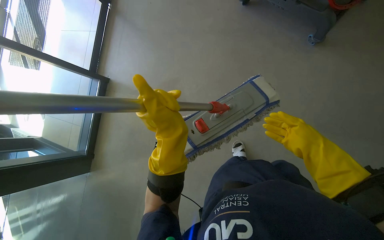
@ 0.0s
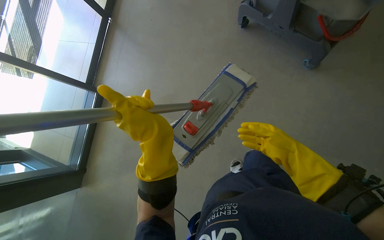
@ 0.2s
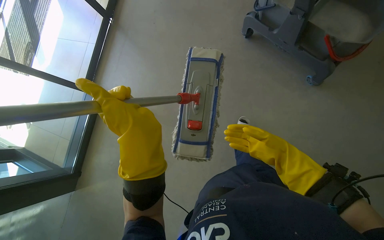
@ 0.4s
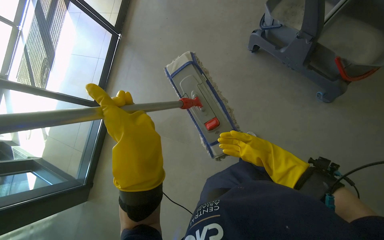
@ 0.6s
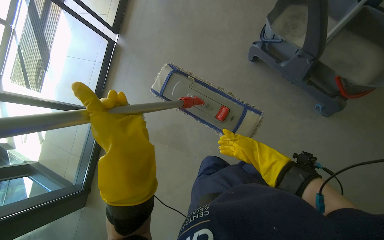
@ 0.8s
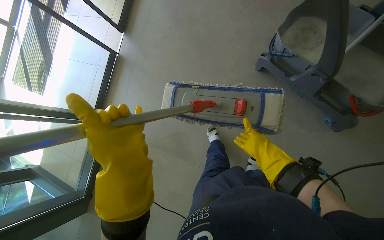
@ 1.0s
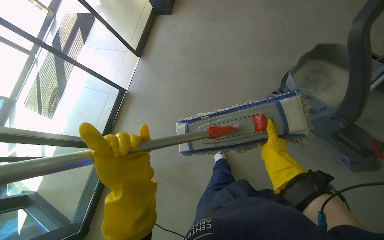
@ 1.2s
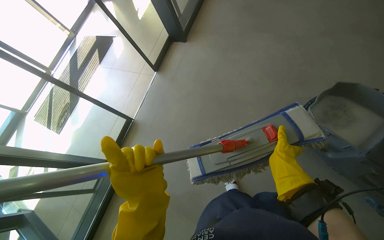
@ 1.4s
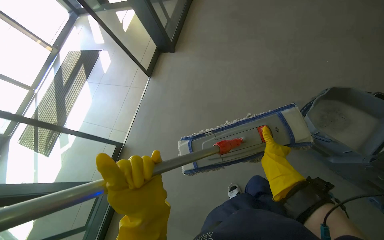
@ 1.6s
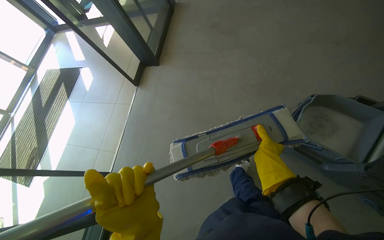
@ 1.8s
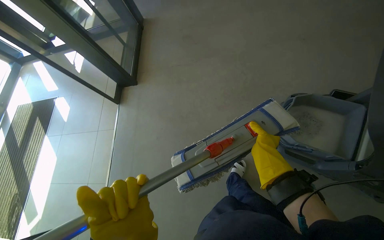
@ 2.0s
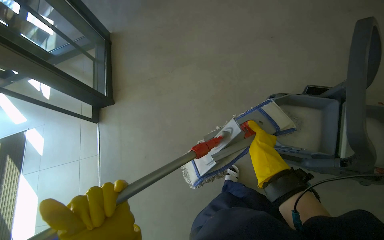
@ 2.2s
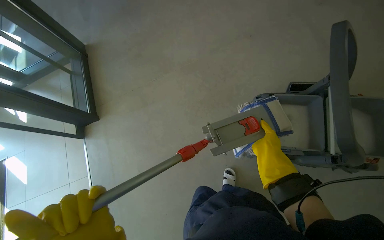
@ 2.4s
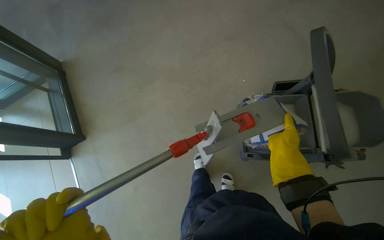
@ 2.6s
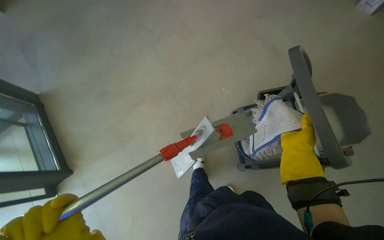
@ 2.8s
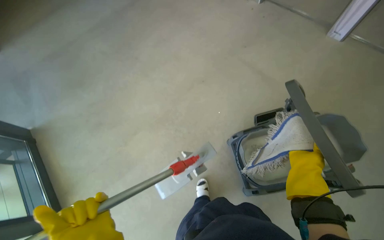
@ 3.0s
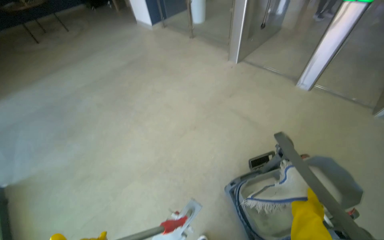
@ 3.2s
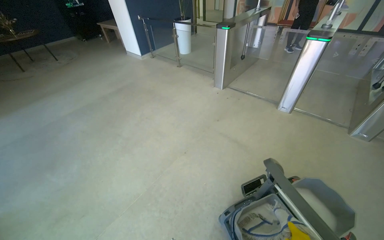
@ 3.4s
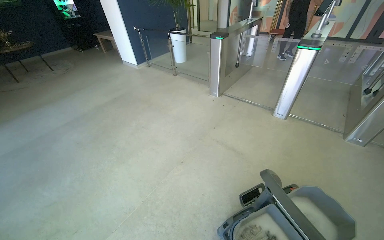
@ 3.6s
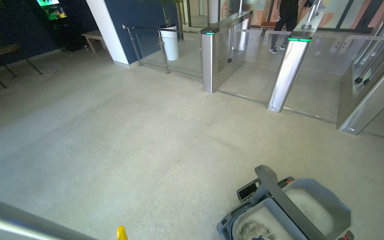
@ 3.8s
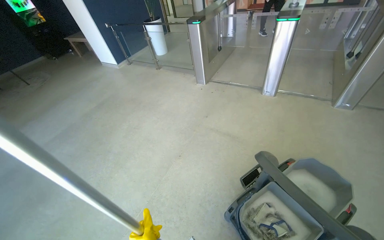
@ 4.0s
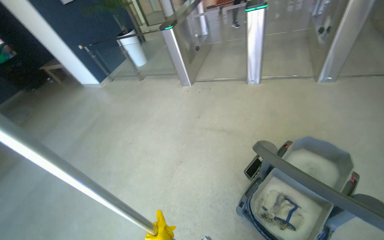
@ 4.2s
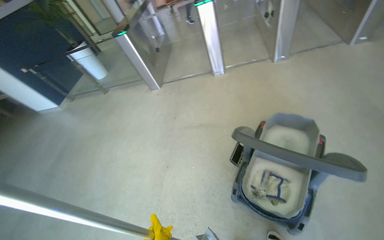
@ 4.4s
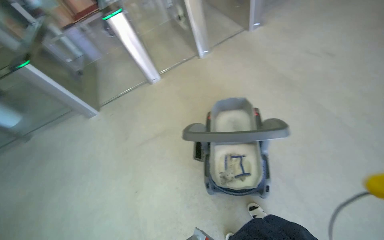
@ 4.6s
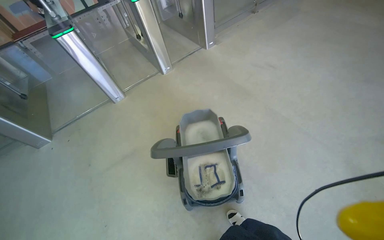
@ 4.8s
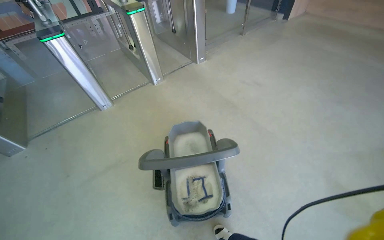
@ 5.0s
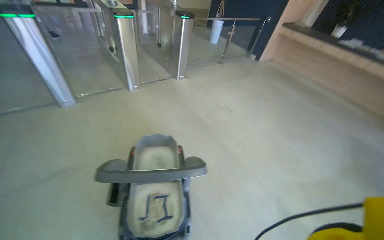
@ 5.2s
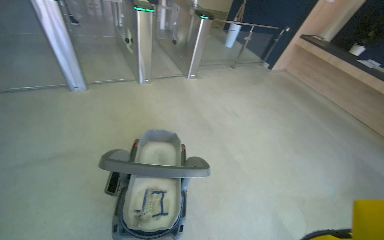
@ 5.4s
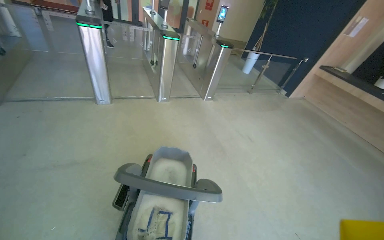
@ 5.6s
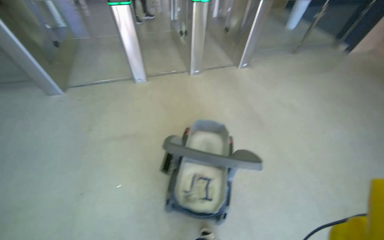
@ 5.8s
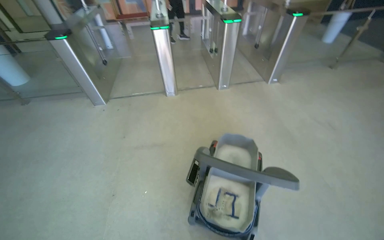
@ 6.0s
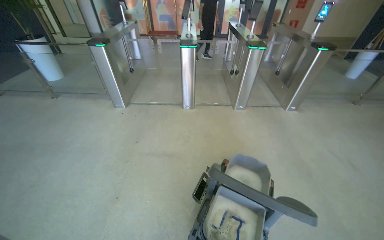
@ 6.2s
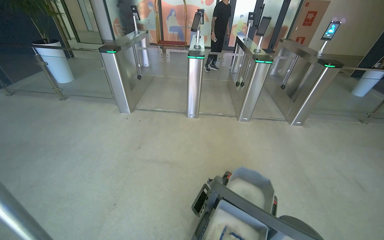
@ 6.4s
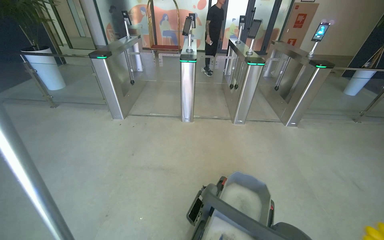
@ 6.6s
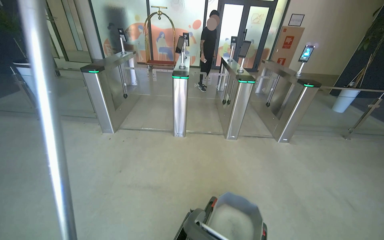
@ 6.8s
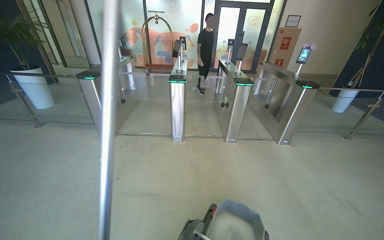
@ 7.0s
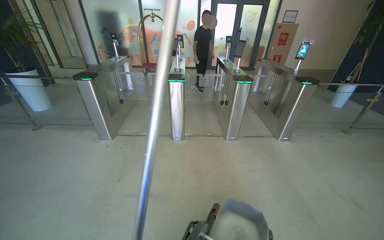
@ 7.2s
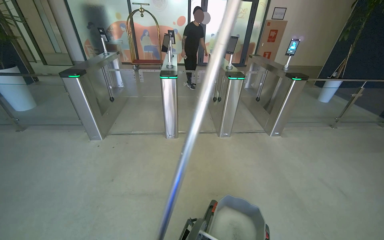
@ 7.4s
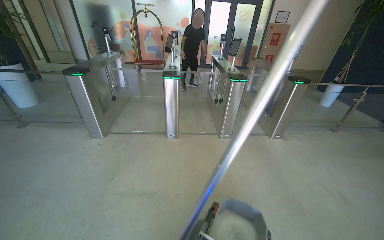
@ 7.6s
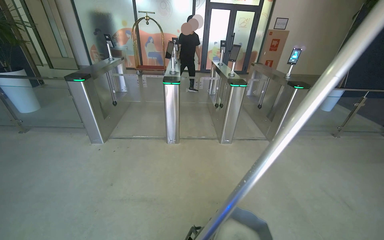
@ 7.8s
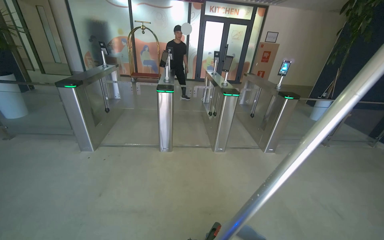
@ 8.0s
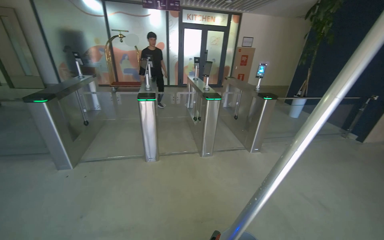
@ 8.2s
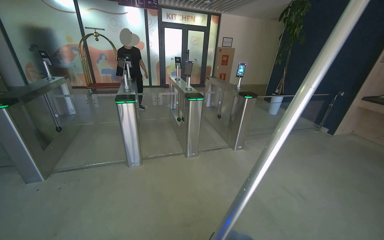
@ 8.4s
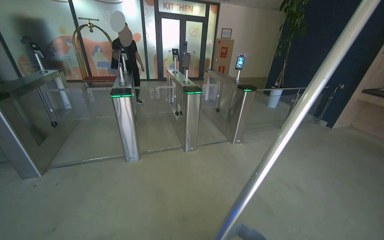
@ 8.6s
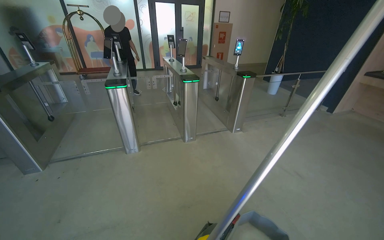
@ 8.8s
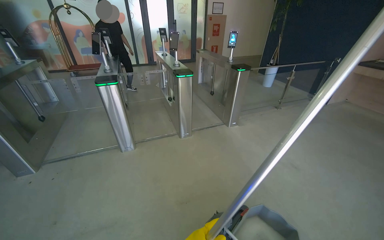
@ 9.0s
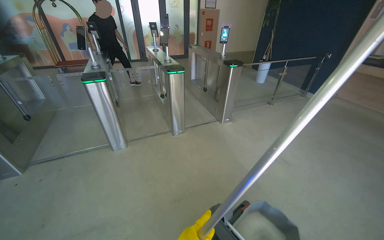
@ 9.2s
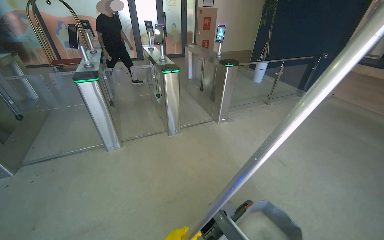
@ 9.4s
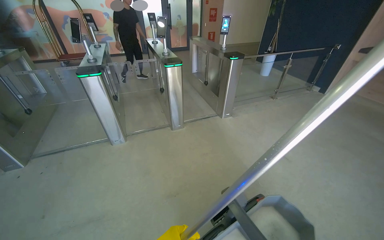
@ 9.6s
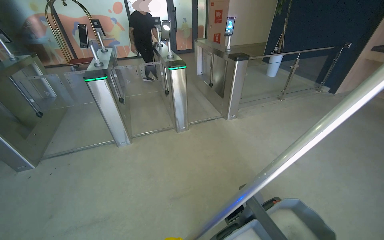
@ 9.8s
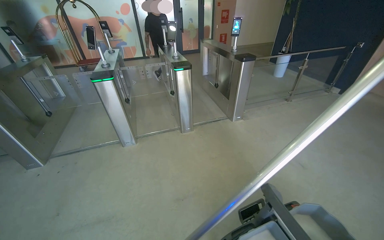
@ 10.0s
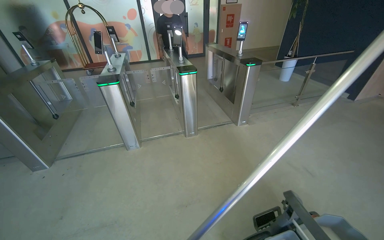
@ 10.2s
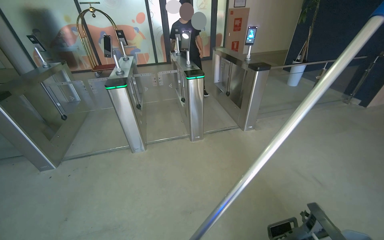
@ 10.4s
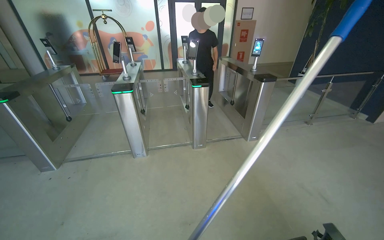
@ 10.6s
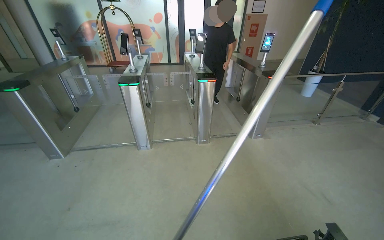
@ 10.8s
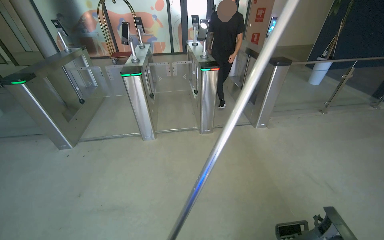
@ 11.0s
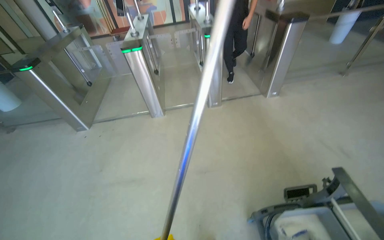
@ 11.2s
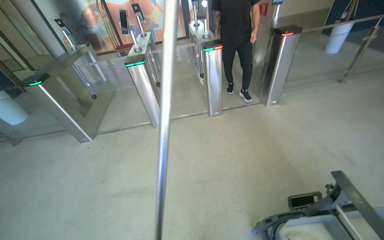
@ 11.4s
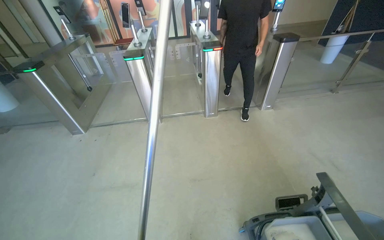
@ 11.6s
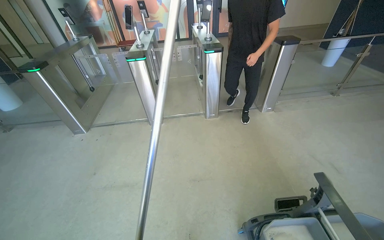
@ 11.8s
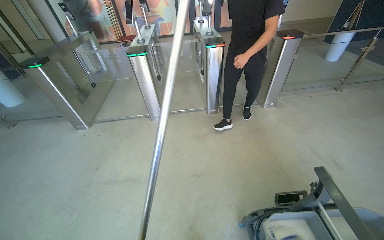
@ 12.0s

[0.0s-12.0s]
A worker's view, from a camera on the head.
Job: mopping floor.
The whole recording: Mopping entrance floor. The worker cleans the mop head and mops the floor near the entrance and turnstiles.
0.0s to 1.6s: The camera travels roughly 60 cm. The camera pitches upward, by some 15 degrees.
1.6s to 3.0s: The wearer looks roughly 55 degrees further to the right. The camera pitches upward, by approximately 20 degrees.
3.0s to 4.4s: The camera travels about 50 cm. The head rotates some 45 degrees to the right.
4.4s to 6.0s: The view tilts about 20 degrees upward.
6.0s to 7.6s: The view tilts about 15 degrees upward.
7.6s to 9.0s: The head turns to the right by some 20 degrees.

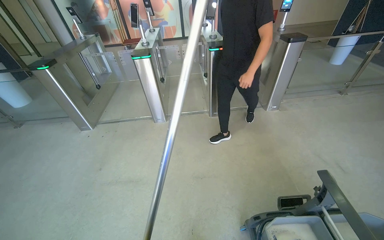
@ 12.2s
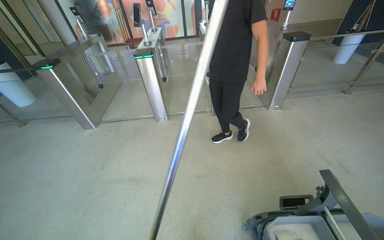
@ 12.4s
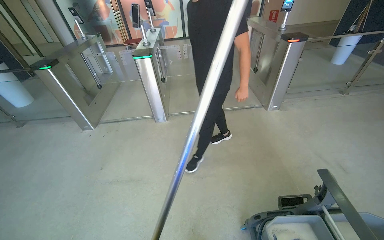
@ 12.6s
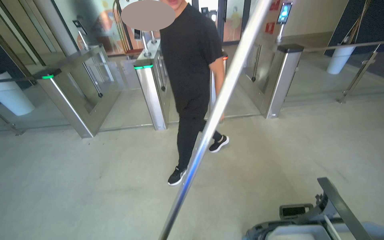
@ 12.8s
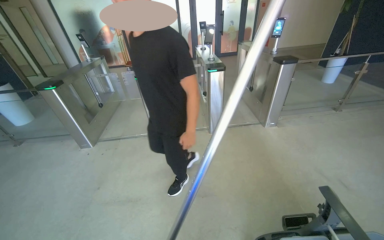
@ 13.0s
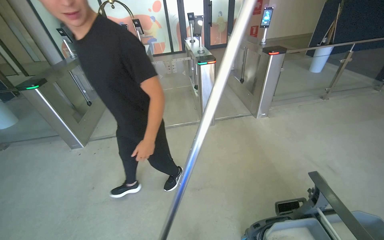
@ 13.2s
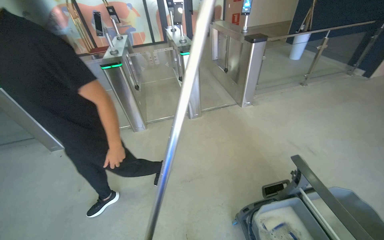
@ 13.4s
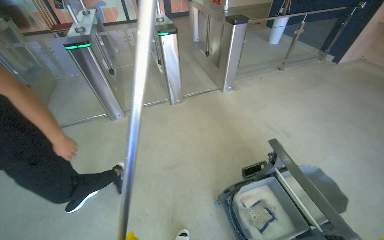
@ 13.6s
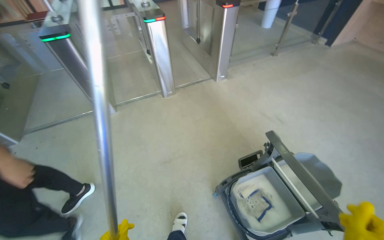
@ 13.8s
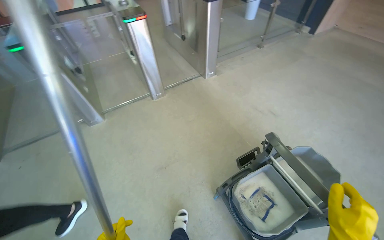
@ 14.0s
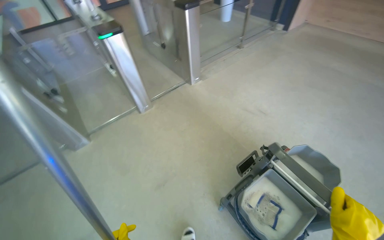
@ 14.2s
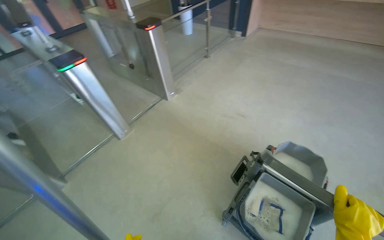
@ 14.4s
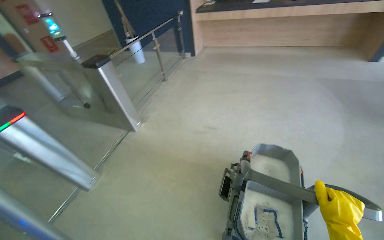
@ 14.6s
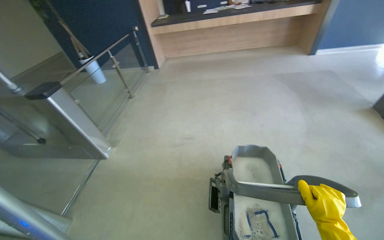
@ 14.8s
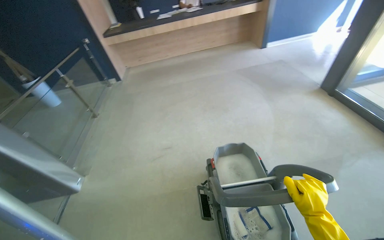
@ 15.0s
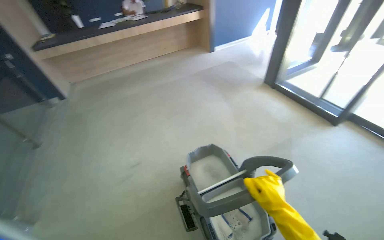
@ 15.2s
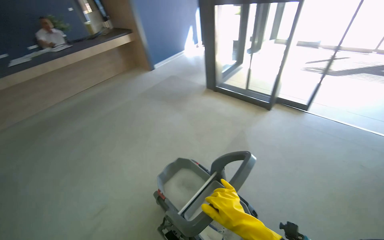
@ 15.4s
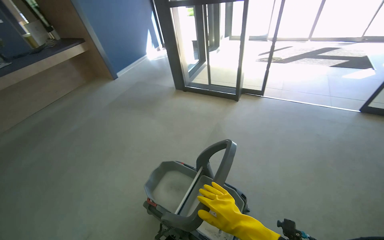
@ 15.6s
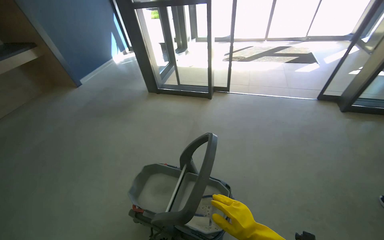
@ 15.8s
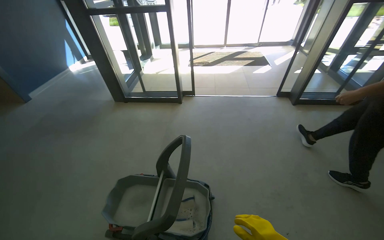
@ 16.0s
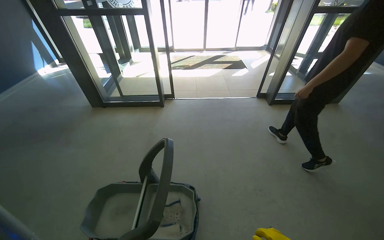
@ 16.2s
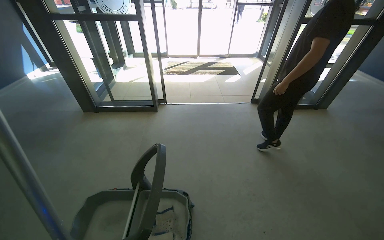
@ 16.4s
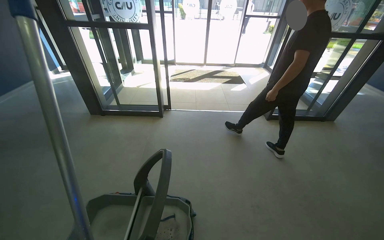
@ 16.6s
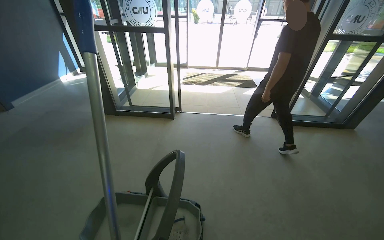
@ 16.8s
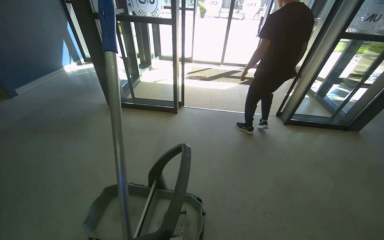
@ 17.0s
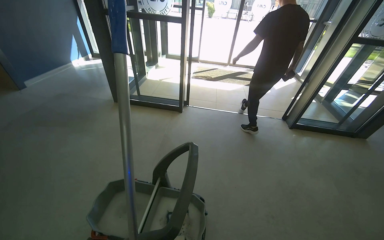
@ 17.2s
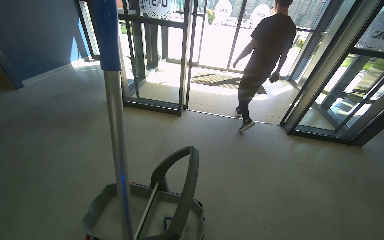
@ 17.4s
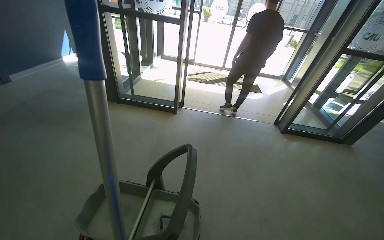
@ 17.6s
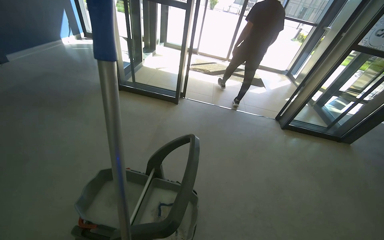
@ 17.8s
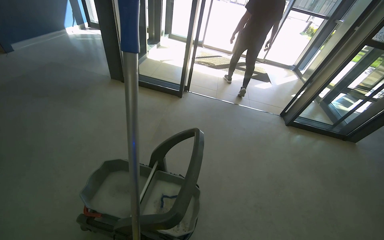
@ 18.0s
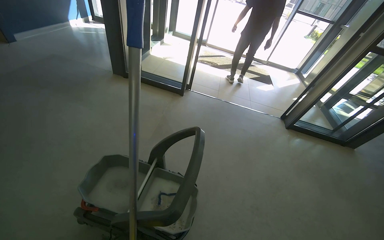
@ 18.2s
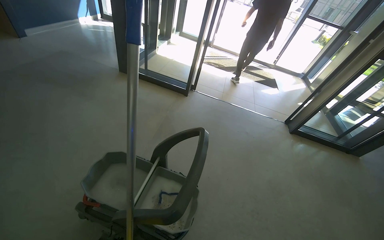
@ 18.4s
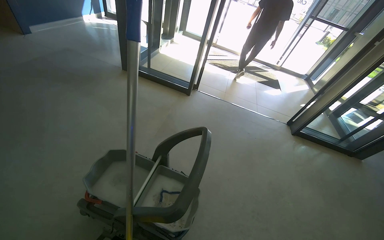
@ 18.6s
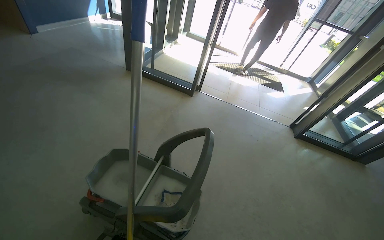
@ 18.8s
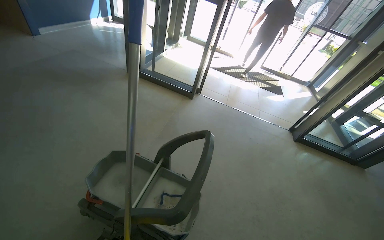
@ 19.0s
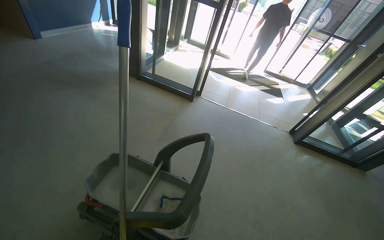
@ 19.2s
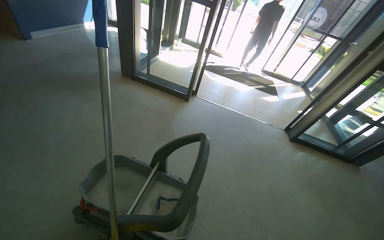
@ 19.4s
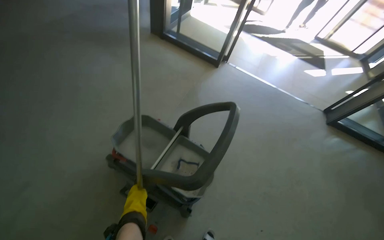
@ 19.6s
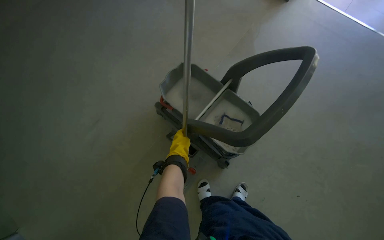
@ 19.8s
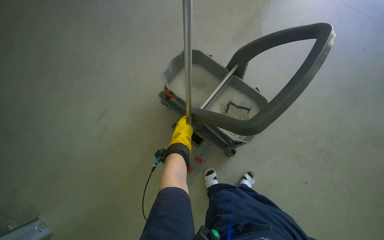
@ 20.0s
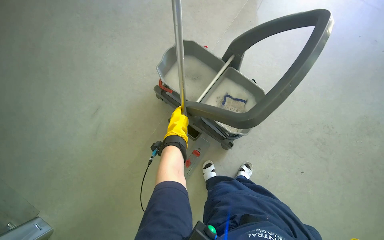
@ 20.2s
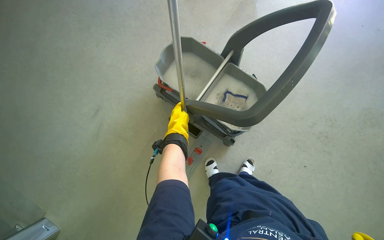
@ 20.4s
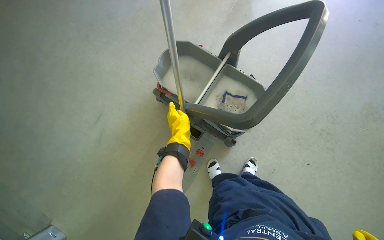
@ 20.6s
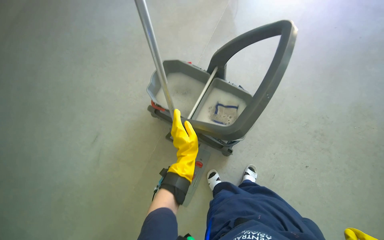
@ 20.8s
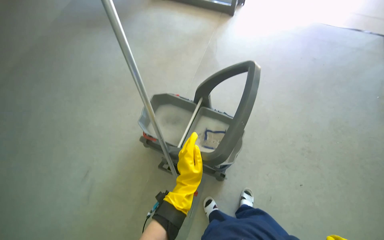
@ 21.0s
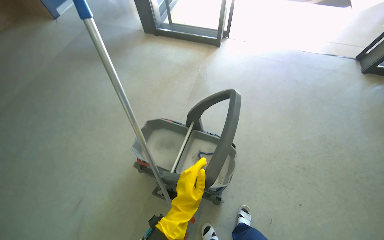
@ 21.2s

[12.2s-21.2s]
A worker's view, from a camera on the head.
Job: mopping floor.
The whole recording: Mopping entrance floor. The worker cleans the mop head and mops the floor near the entrance and turnstiles.
12.2s to 13.8s: The head rotates some 20 degrees to the right.
13.8s to 15.2s: The head rotates approximately 90 degrees to the right. The view tips upward by some 15 degrees.
15.2s to 16.6s: The head rotates approximately 65 degrees to the right. The camera pitches upward, by roughly 15 degrees.
18.2s to 19.8s: The wearer's head swings about 30 degrees to the left. The view tilts approximately 25 degrees downward.
19.8s to 21.2s: The view tilts roughly 15 degrees upward.
